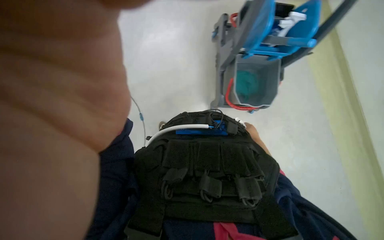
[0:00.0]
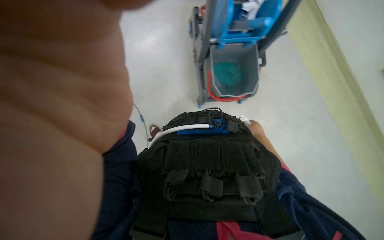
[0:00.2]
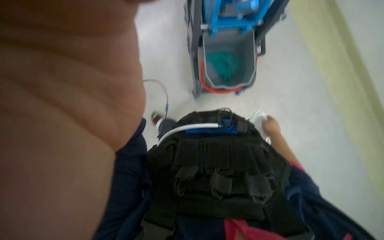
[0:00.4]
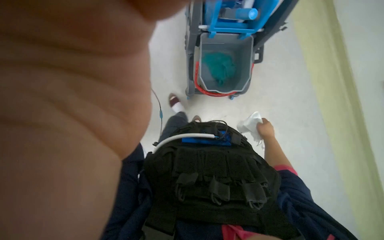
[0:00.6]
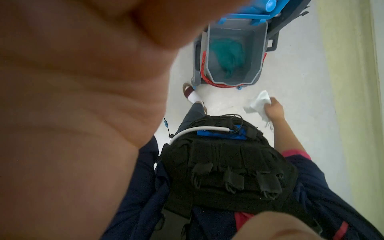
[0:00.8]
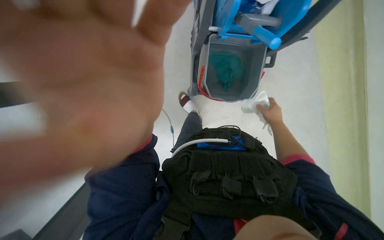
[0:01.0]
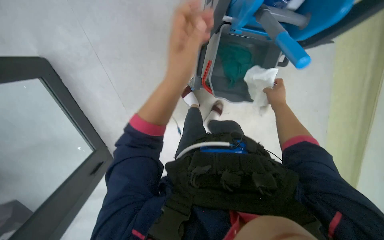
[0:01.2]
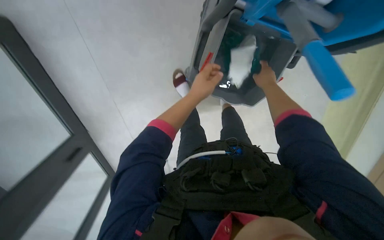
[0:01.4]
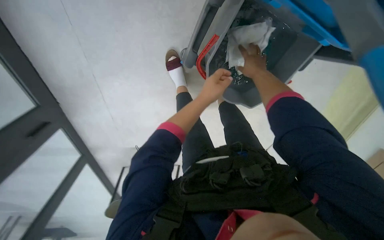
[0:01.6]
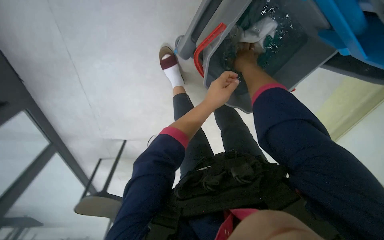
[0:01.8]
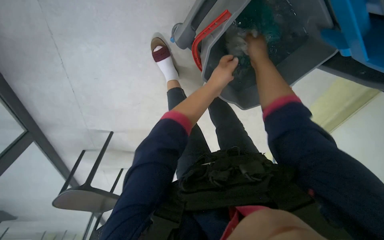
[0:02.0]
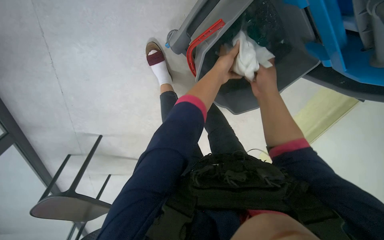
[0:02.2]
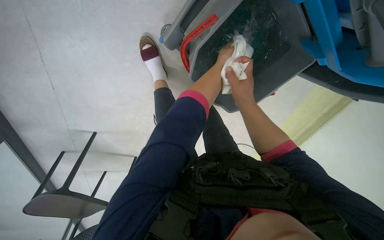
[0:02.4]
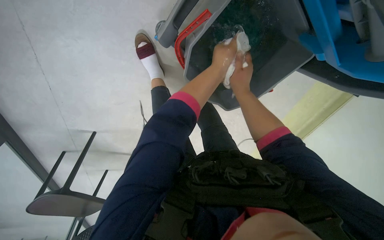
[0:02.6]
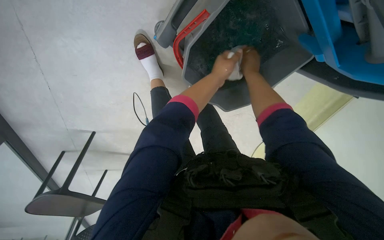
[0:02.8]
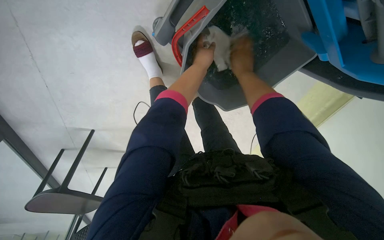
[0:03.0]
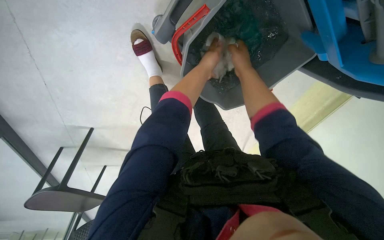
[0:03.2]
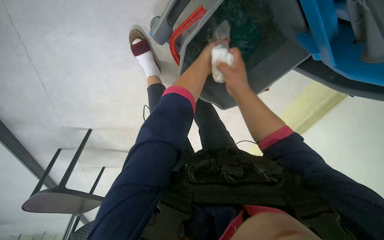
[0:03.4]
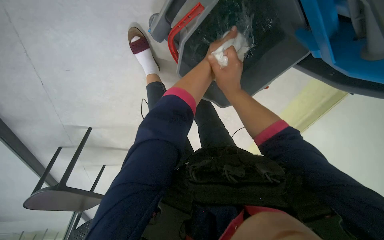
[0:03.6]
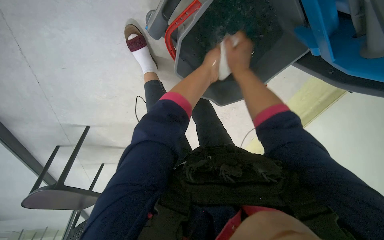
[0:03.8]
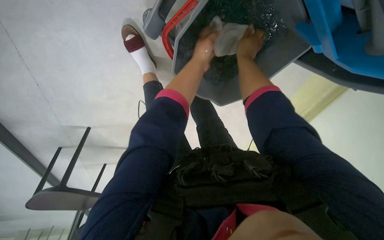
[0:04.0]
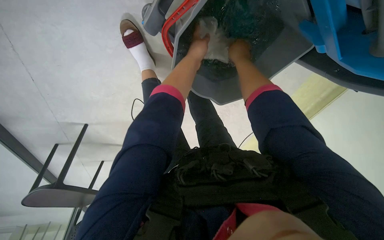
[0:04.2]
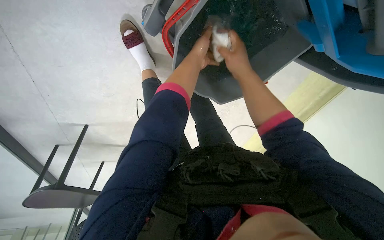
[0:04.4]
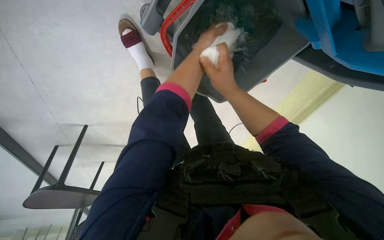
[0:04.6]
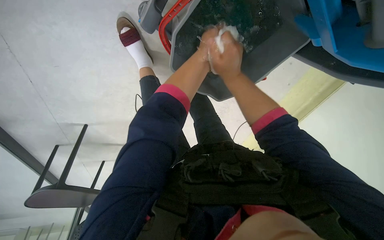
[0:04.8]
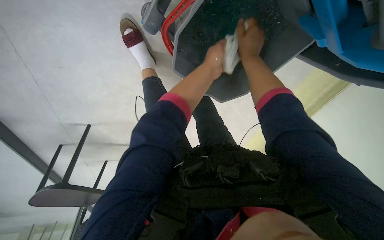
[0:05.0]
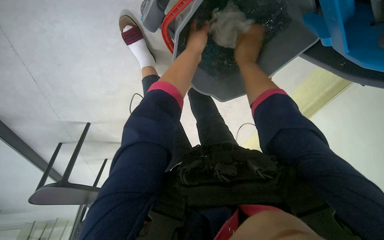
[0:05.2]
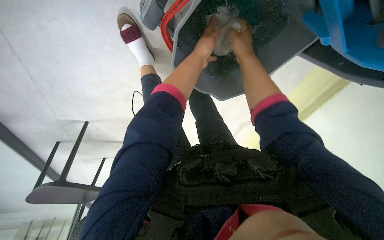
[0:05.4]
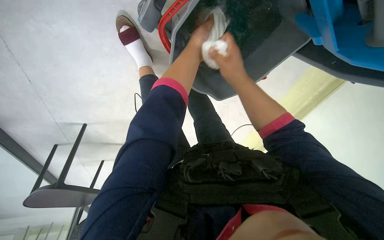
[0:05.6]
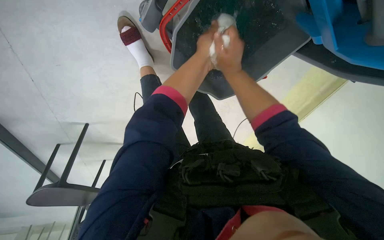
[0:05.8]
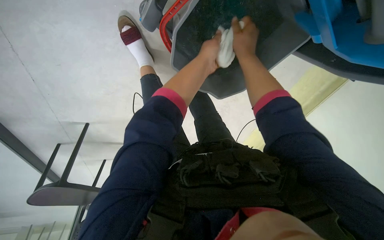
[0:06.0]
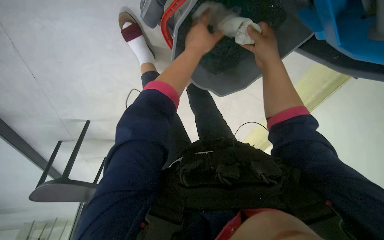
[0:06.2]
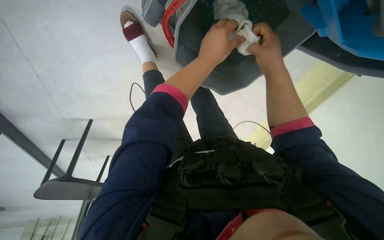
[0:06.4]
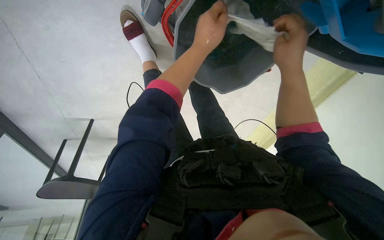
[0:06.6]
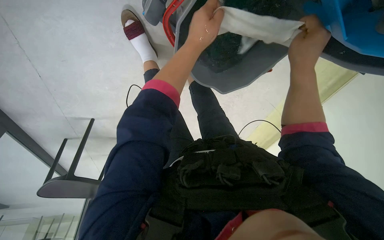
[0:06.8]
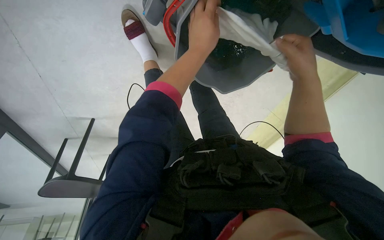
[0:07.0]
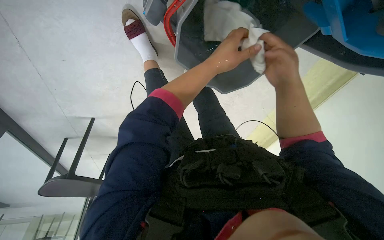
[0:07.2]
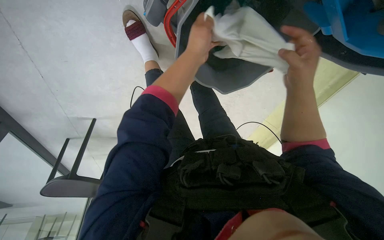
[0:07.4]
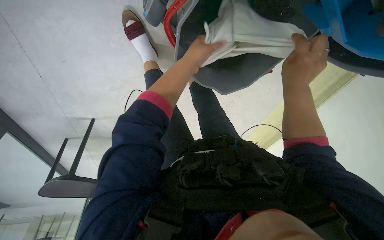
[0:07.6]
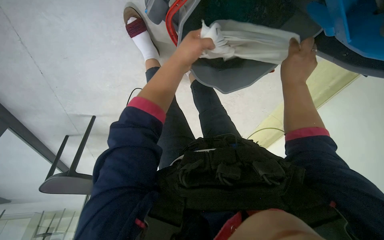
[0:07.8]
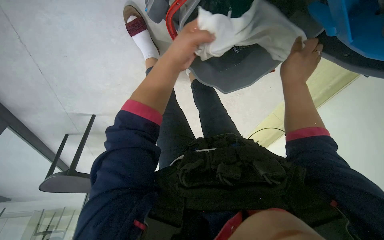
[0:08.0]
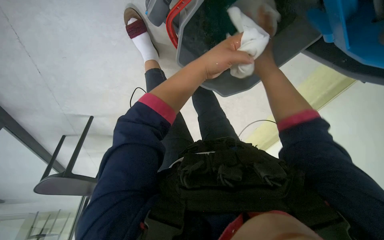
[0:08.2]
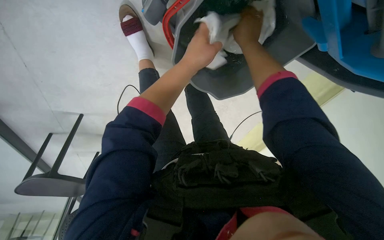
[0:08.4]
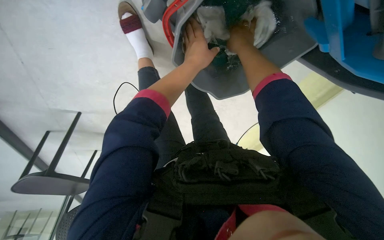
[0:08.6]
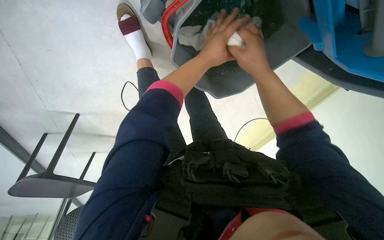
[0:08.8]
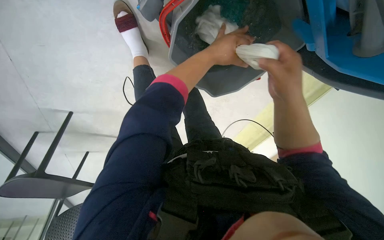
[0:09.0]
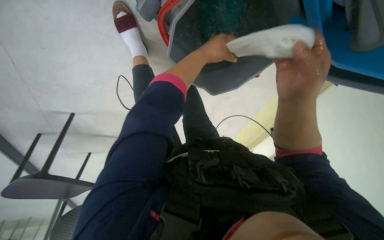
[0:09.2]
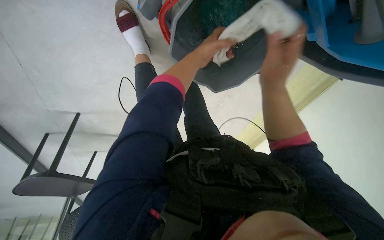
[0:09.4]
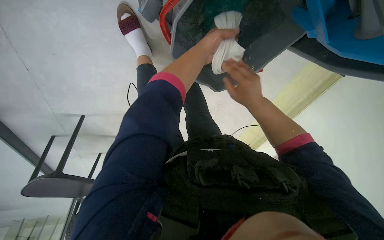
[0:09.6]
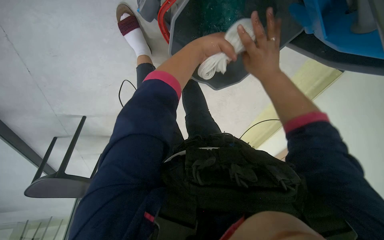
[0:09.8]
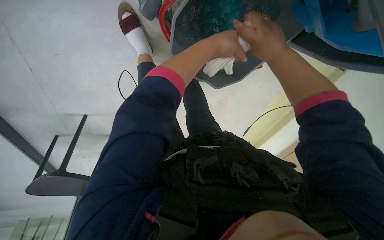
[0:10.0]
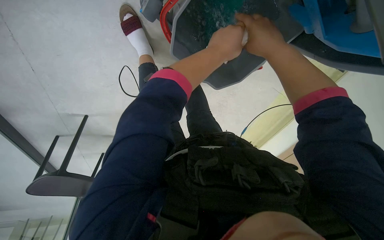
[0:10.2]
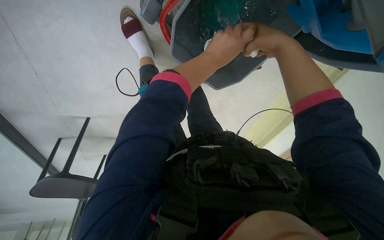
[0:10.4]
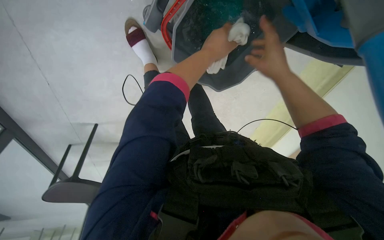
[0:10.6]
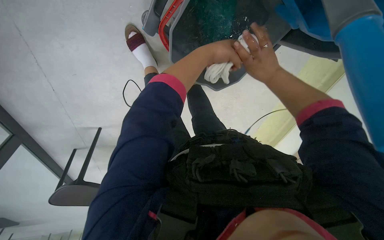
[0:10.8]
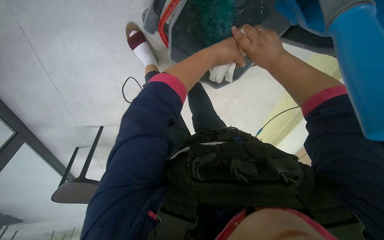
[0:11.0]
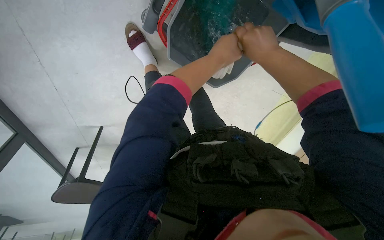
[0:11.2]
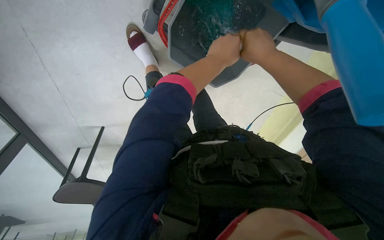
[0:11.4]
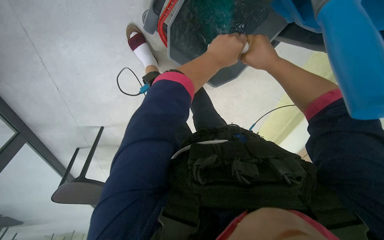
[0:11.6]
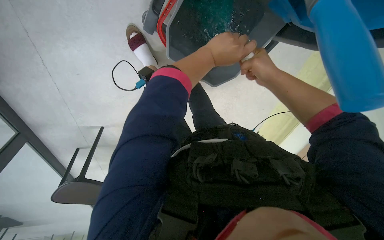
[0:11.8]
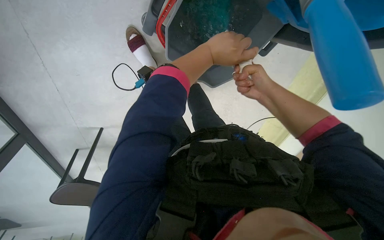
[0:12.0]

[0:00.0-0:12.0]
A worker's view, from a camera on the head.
Job: preparing cleaning supplies.
The whole recording: Rinsing and wringing cloth. The worker rinses and wrings a white cloth in a bucket on a cleaning cart.
0:01.6 to 0:03.0: The left hand travels up the picture by about 10 cm. The right hand travels down the picture and back again, approximately 10 cm each way.
0:04.4 to 0:06.0: The right hand moves up and down the picture over about 10 cm, changing direction 2 times.
0:06.0 to 0:07.6: The right hand is displaced down the picture and to the right by approximately 15 cm.
0:07.6 to 0:09.0: The right hand goes up the picture and returns, some 15 cm each way.
0:09.0 to 0:10.4: The right hand moves up the picture, some 10 cm, and goes farther from the camera and returns, some 10 cm each way.
0:10.4 to 0:12.0: The right hand goes nearer and farther, some 10 cm each way, reversing 2 times.

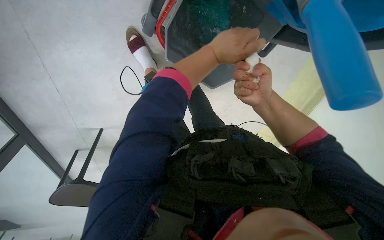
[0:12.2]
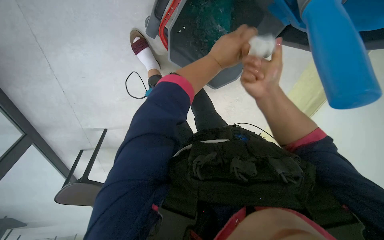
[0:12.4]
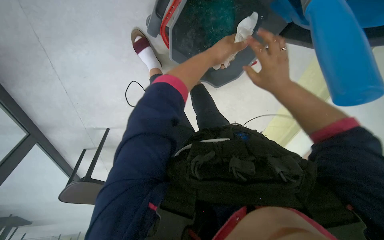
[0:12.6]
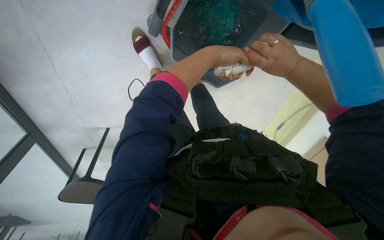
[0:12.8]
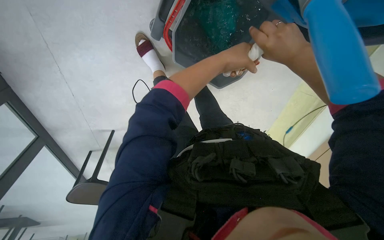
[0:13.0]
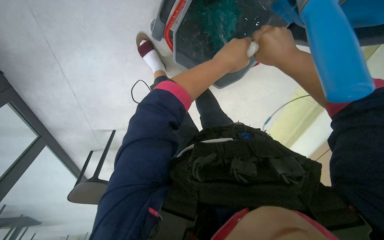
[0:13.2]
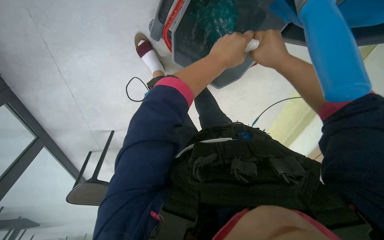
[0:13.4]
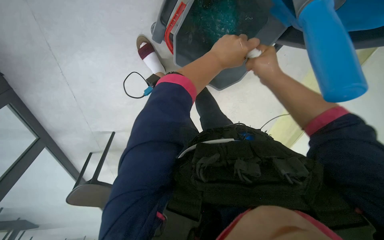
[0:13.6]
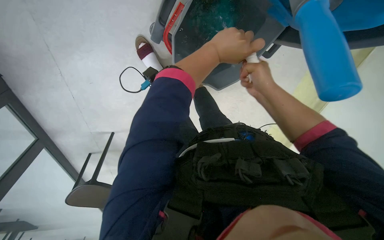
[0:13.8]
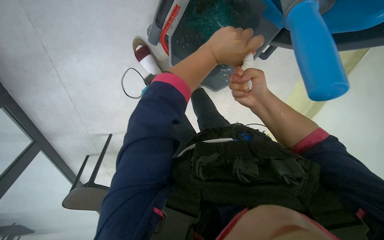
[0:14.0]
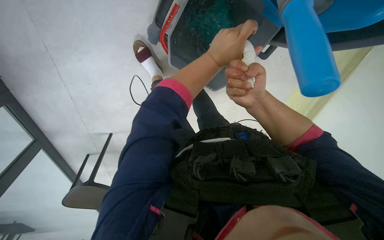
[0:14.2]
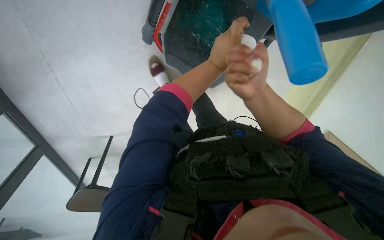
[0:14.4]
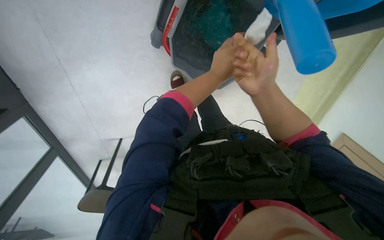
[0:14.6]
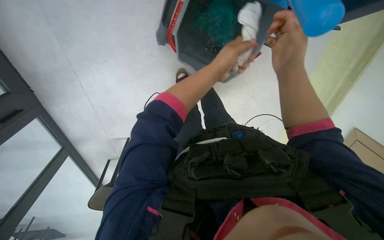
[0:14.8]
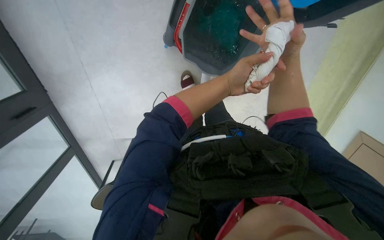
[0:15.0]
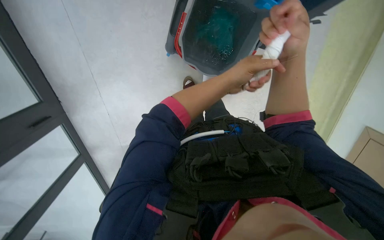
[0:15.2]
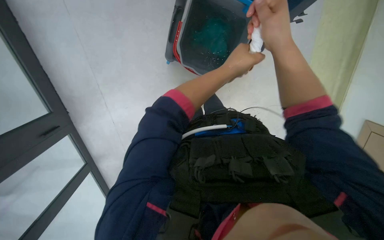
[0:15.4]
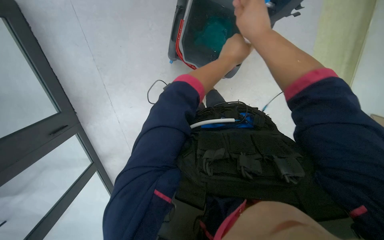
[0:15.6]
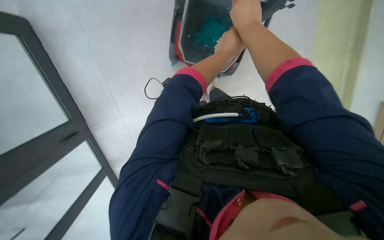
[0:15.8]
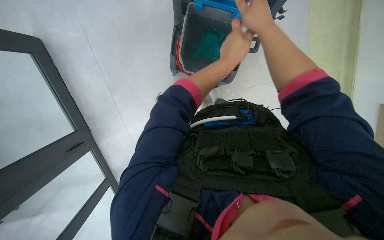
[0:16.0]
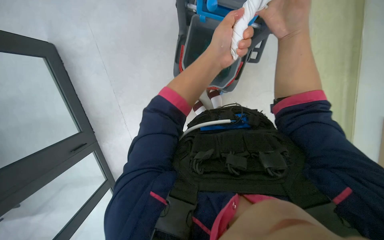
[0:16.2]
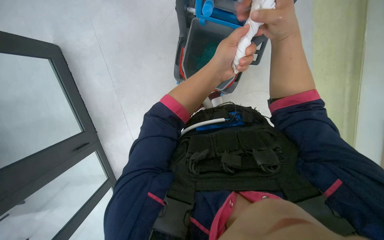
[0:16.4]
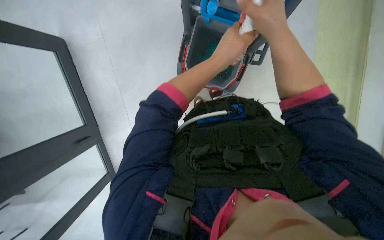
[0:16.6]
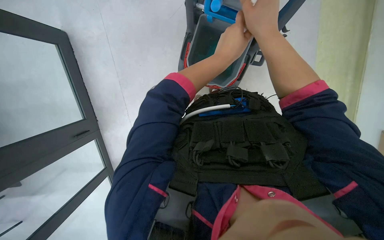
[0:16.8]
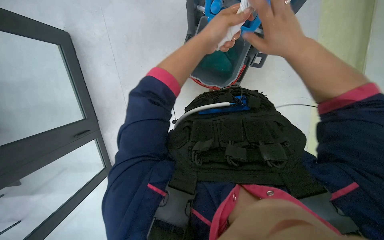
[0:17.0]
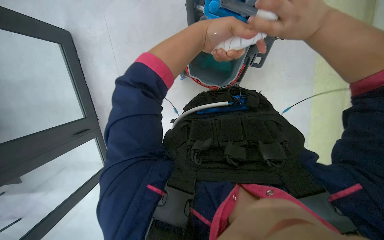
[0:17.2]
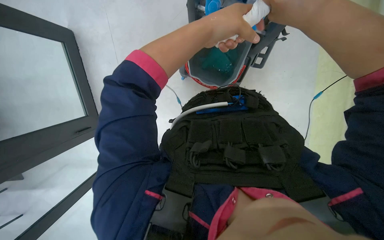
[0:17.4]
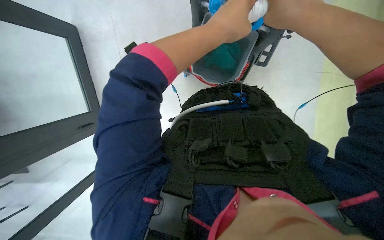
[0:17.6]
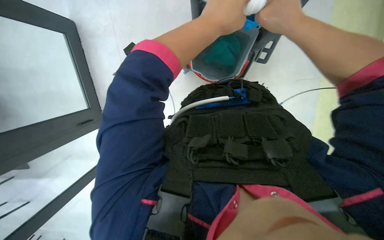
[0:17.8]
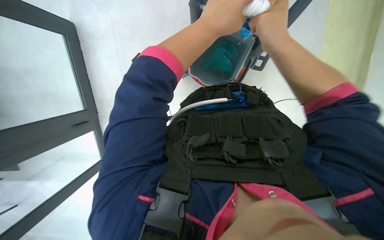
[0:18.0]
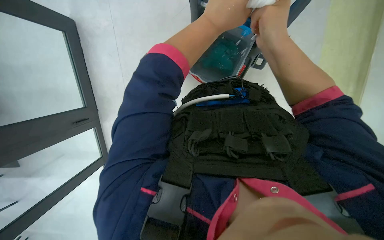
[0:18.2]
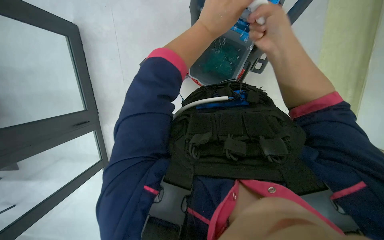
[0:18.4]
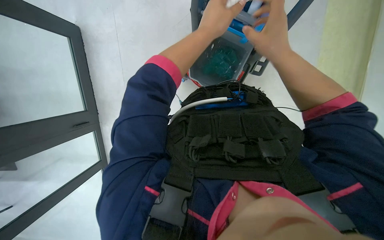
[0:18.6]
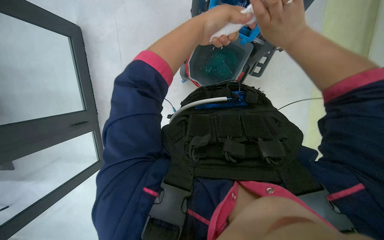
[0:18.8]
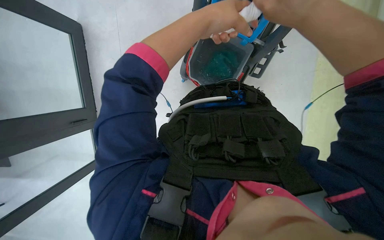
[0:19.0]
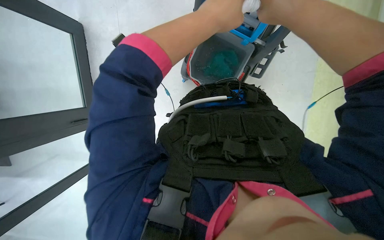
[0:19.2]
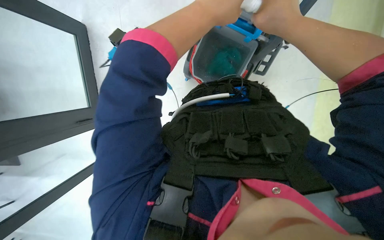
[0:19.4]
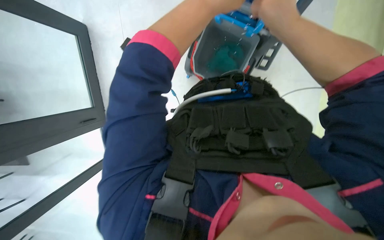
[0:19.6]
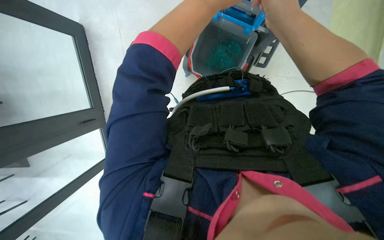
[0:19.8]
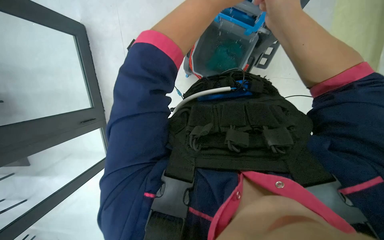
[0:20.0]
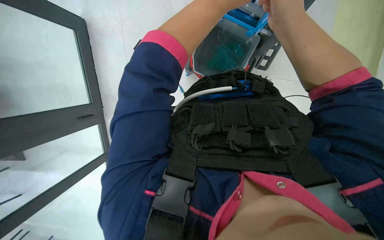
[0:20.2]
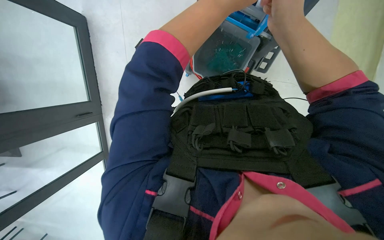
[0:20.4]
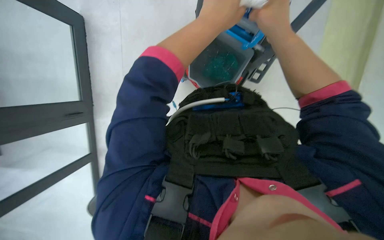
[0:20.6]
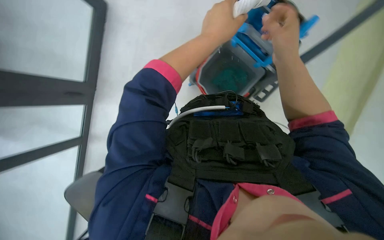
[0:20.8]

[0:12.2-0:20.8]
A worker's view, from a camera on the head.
Job: preparing cleaning supplies.
The whole recording: Rinsing and wringing cloth. The worker rinses and wrings a white cloth in a bucket on a cleaning cart.
0:12.2 to 0:13.6: The right hand moves up the picture, some 10 cm.
0:13.6 to 0:15.0: The right hand moves nearer to the camera, roughly 10 cm.
0:16.6 to 0:18.0: The left hand heads nearer to the camera, covering roughly 10 cm, while the right hand goes nearer and farther, about 15 cm each way, reversing 2 times.
